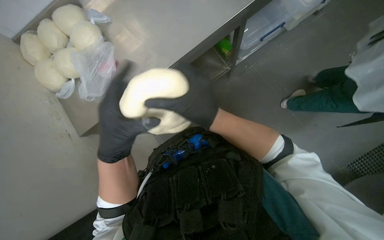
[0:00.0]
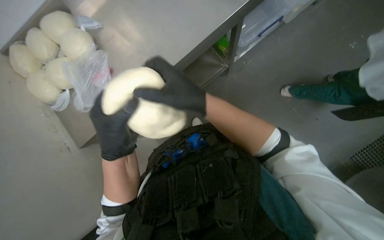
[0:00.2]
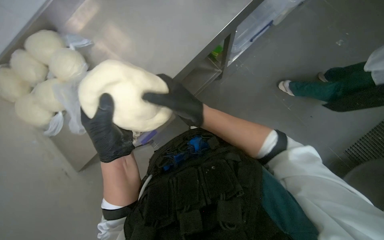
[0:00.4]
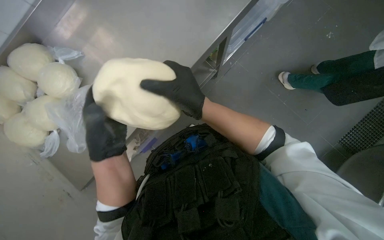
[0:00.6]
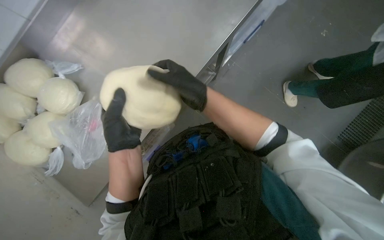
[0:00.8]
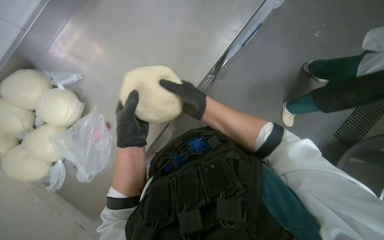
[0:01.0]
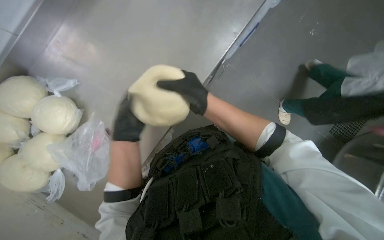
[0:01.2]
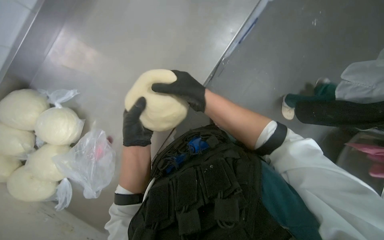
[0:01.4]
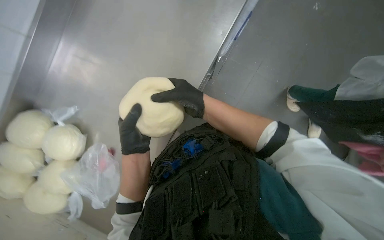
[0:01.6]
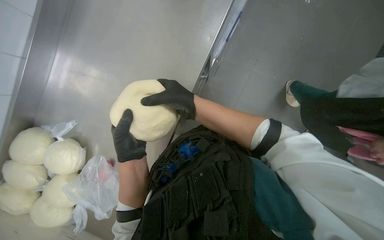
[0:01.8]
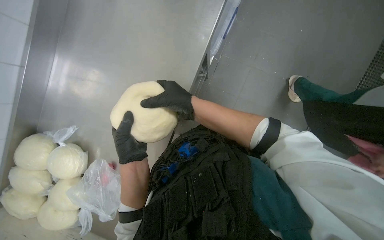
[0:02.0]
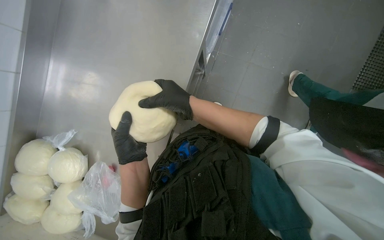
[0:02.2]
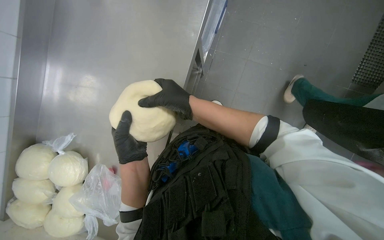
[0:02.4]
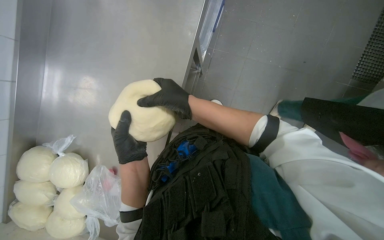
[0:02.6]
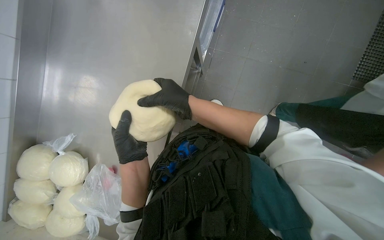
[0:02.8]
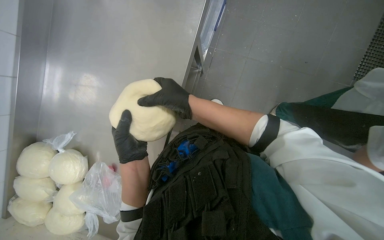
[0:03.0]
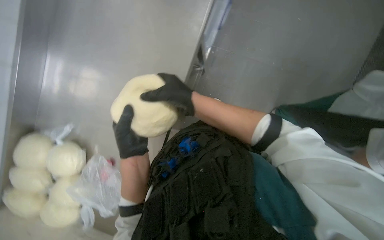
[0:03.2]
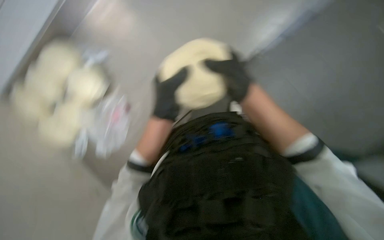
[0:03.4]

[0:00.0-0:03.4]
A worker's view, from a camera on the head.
Job: preparing food.
The whole recording: Wrapping dough in plastic. The worker tears off plastic wrap and wraps a ball of dough.
0:00.0 to 0:01.6: The left hand moves farther from the camera, approximately 10 cm.

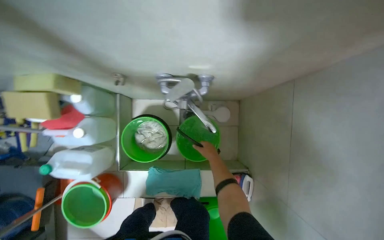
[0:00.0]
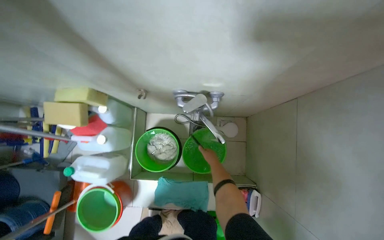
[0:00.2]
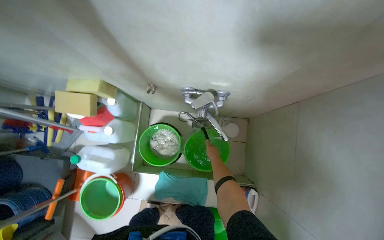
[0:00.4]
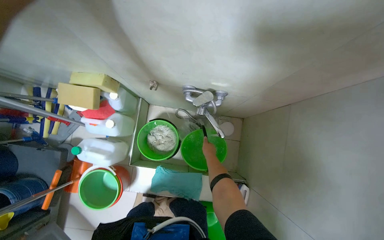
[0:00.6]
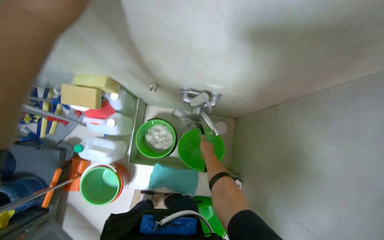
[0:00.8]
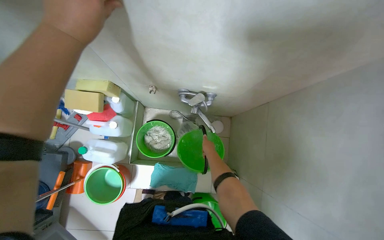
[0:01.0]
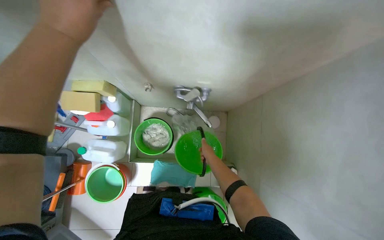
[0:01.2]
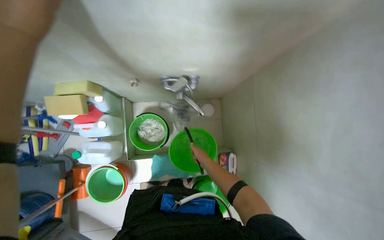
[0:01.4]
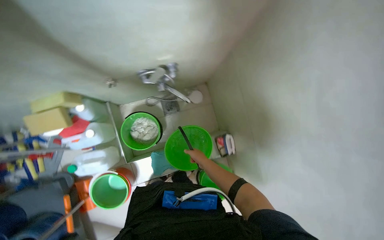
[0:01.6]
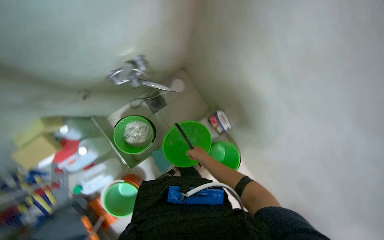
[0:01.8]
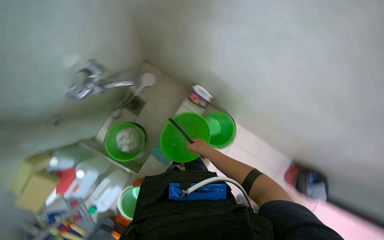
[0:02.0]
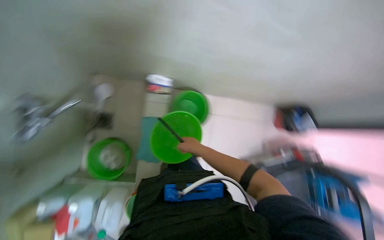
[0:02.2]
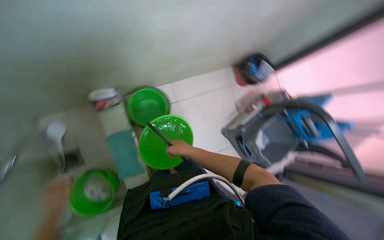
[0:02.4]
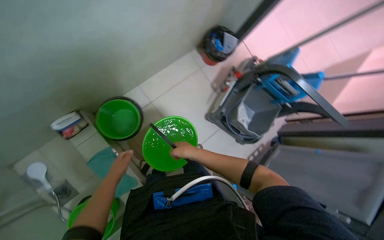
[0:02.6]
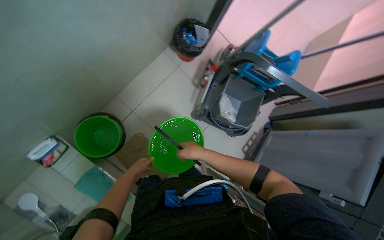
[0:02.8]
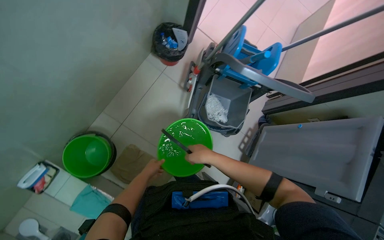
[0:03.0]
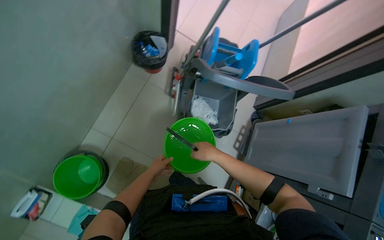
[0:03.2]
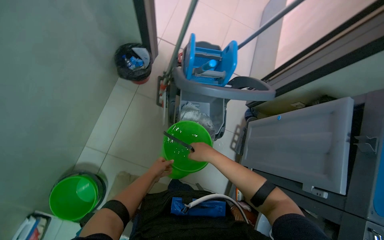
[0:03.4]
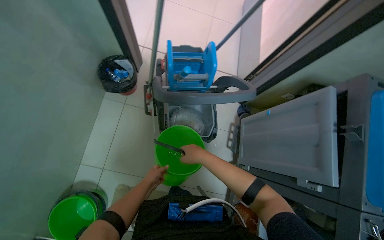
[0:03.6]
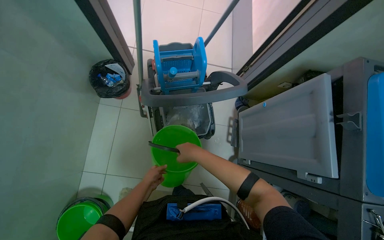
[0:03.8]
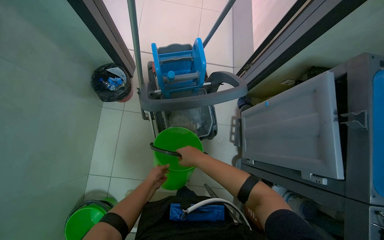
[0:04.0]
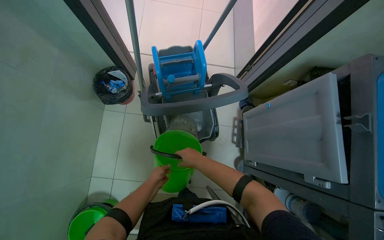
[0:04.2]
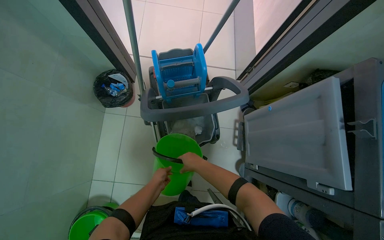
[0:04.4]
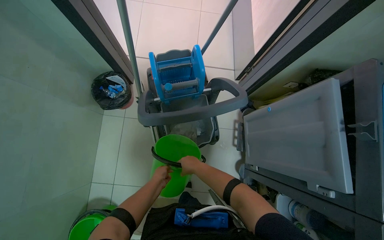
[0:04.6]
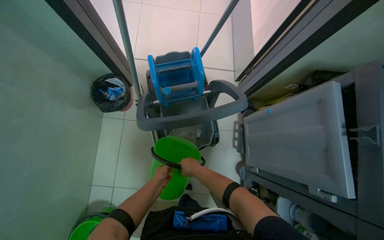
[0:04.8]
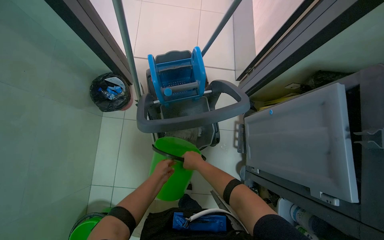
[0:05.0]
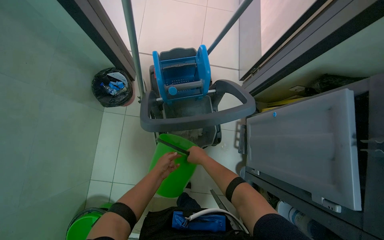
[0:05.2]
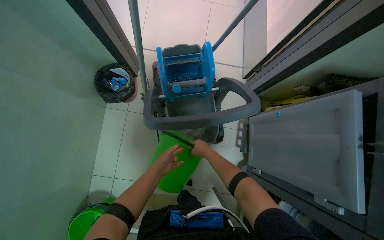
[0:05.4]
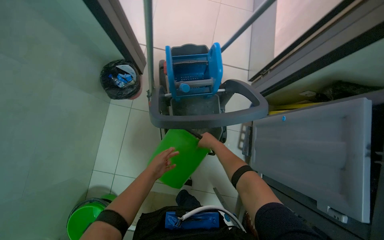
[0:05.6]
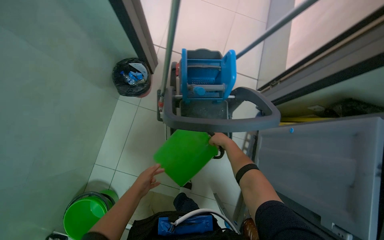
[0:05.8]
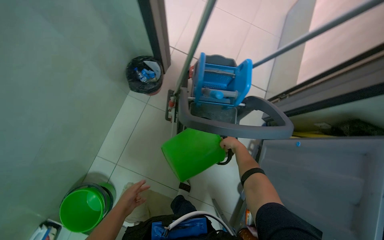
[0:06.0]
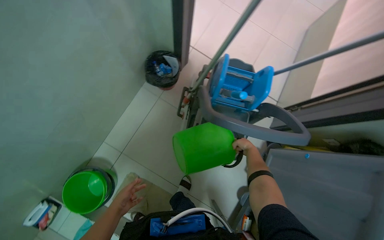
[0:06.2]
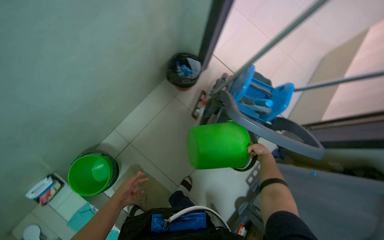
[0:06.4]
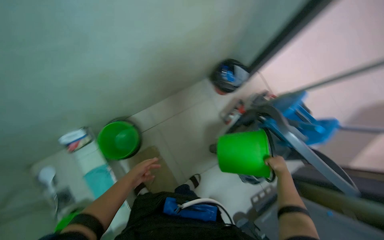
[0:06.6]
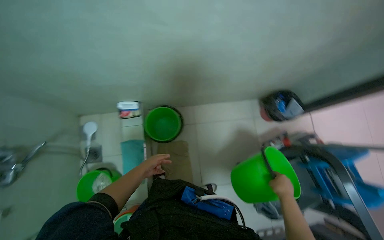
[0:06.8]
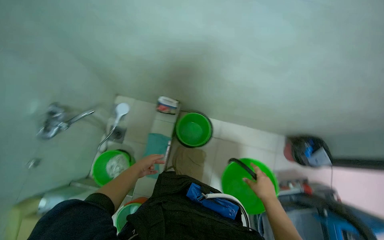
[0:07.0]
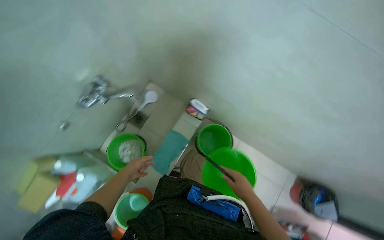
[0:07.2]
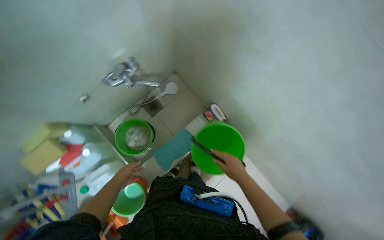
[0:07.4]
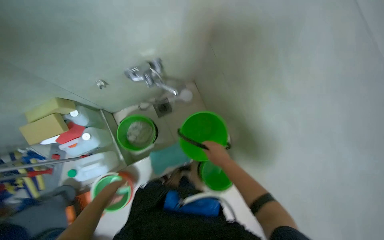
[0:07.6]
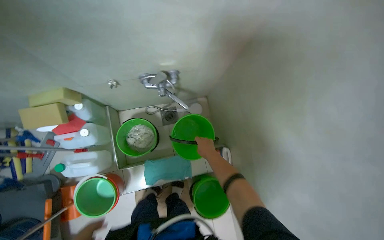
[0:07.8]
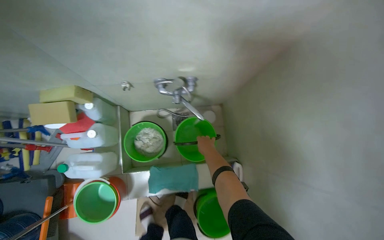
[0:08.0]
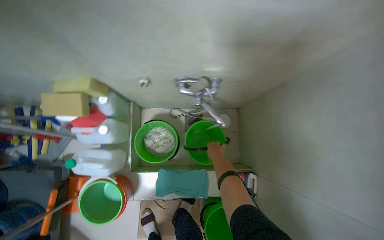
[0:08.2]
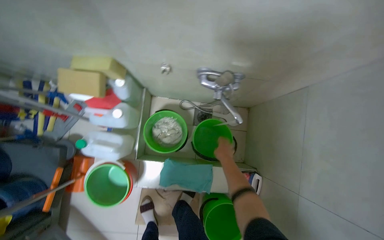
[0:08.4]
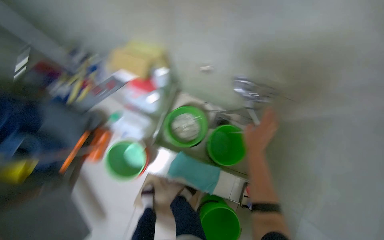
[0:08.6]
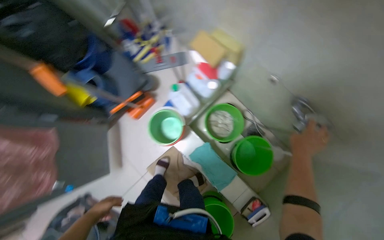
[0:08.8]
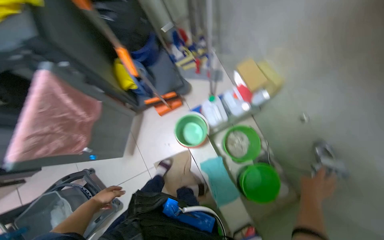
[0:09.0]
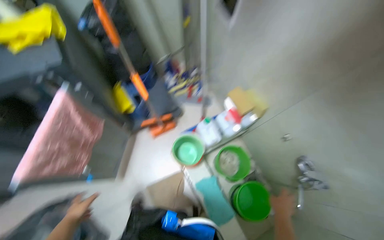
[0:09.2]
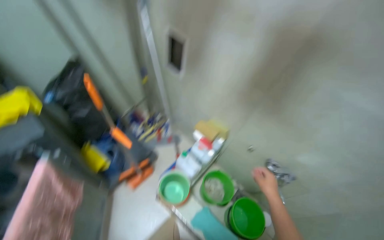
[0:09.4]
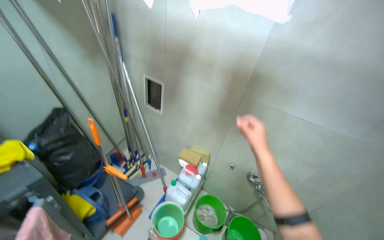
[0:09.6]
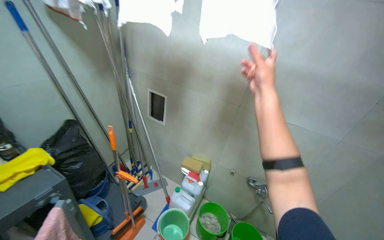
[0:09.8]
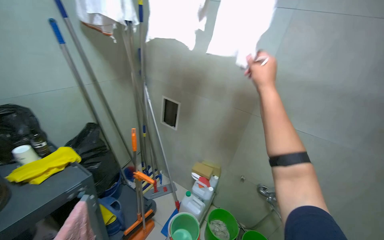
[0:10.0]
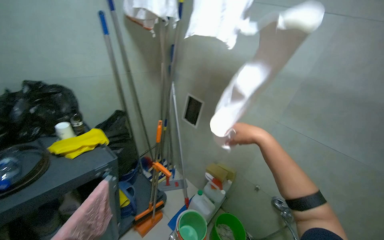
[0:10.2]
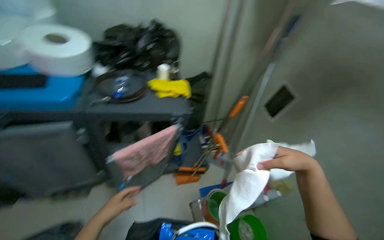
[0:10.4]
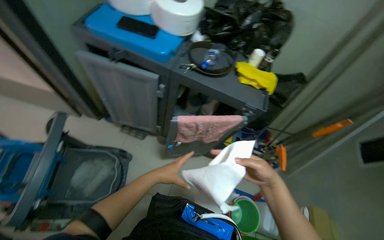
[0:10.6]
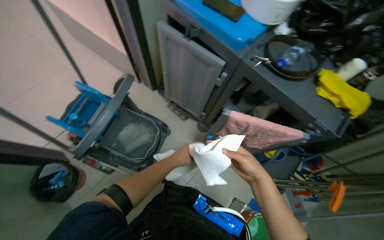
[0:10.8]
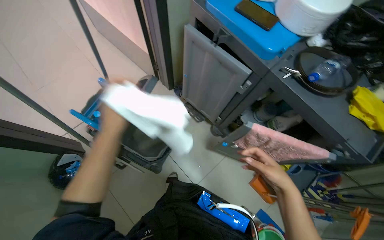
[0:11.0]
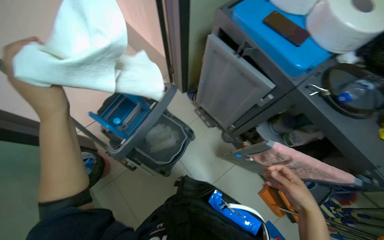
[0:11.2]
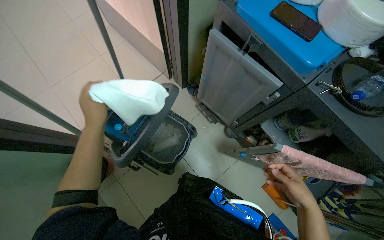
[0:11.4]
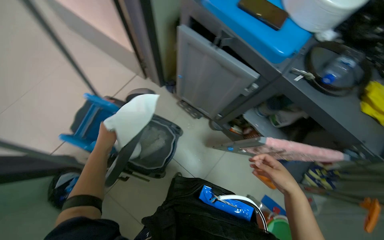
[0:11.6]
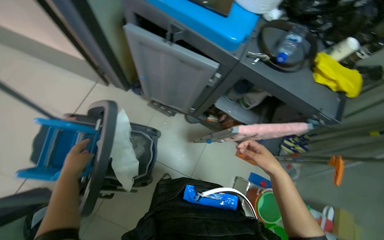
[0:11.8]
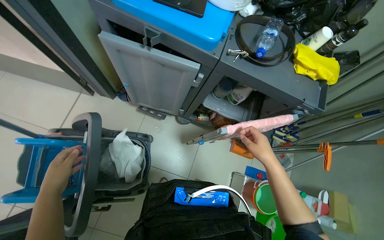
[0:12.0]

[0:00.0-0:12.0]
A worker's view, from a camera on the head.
Job: preparing cleaning supplies.
The whole recording: Preparing cleaning cart and mop. The worker fills buckets with water, organizes cloths, and assembles the mop on the cleaning cart.
0:01.6 to 0:03.0: The head travels approximately 90 cm. The view tips downward by roughly 20 degrees. The scene rotates counterclockwise by approximately 125 degrees.
0:03.0 to 0:04.4: The scene turns some 30 degrees counterclockwise in the picture. The right hand is displaced farther from the camera by some 15 cm.
0:04.4 to 0:06.0: The right hand is displaced up the picture by about 15 cm, while the left hand shifts approximately 15 cm to the left and nearer to the camera.
0:06.0 to 0:07.6: The wearer moves about 1 m. The head rotates approximately 130 degrees to the left. The view tips upward by about 15 degrees.
0:07.6 to 0:09.0: The head rotates approximately 90 degrees to the left.
0:09.0 to 0:10.4: The wearer moves some 60 cm. The view tilts roughly 40 degrees upward.
0:10.4 to 0:12.0: The head rotates about 35 degrees to the left. The view tips downward by approximately 20 degrees.

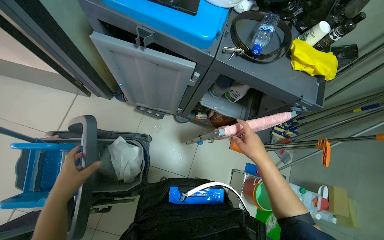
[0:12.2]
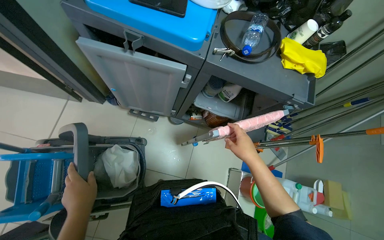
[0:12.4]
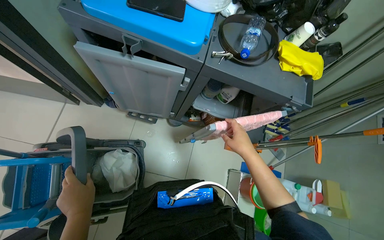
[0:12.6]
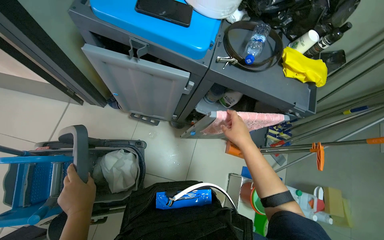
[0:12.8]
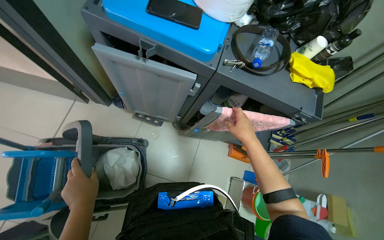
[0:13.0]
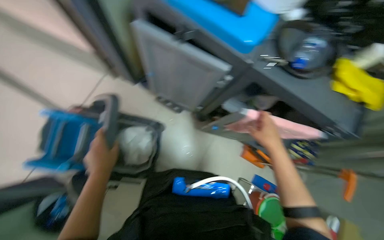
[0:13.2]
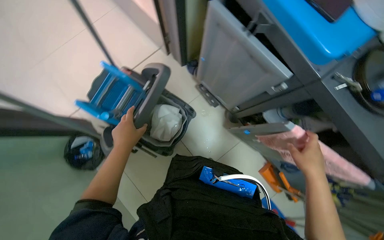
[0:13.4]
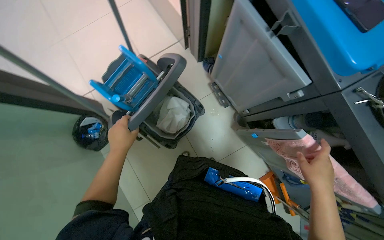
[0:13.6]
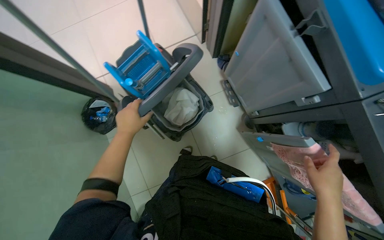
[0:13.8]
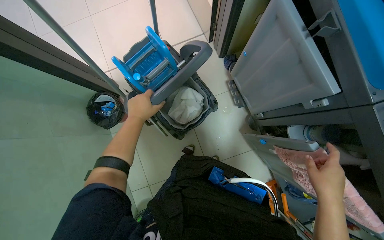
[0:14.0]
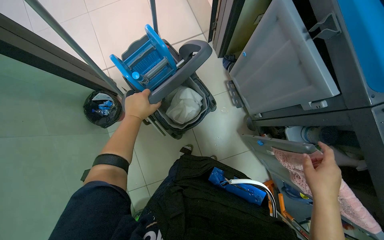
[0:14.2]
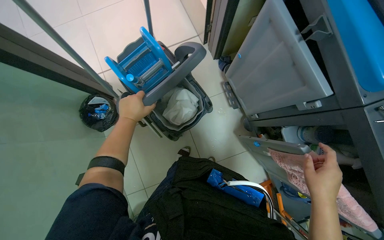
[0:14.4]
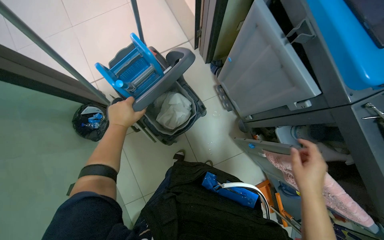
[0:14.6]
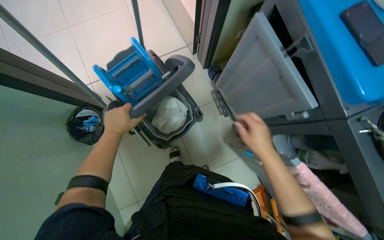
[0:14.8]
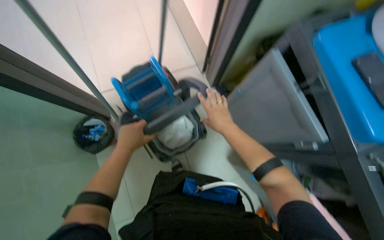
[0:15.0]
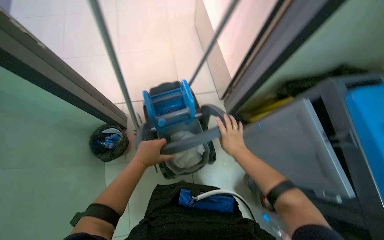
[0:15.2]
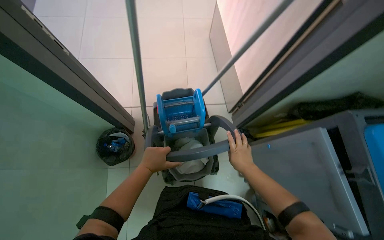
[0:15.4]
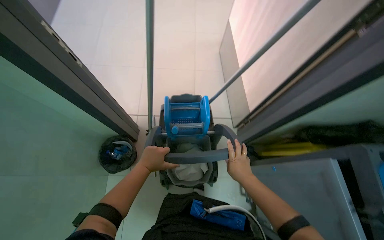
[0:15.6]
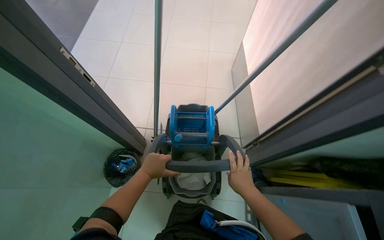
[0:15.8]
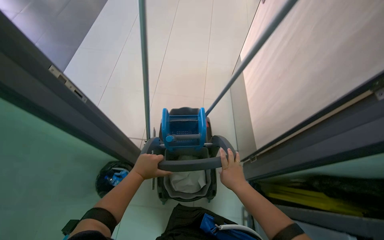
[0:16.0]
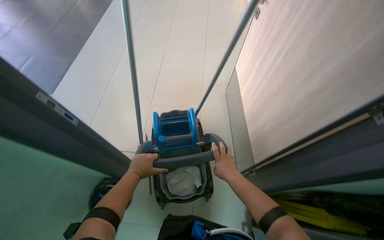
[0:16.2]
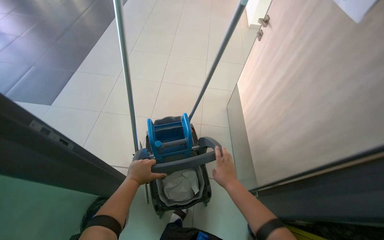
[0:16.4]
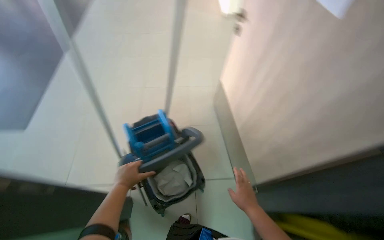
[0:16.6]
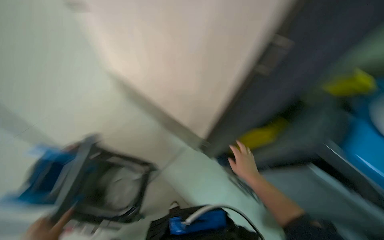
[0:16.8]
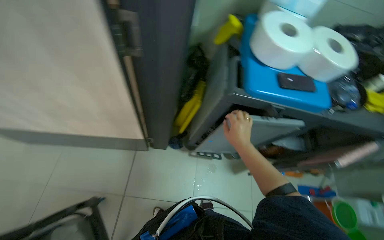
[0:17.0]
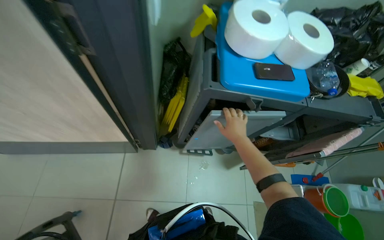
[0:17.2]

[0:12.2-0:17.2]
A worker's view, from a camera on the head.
Job: preparing cleaning supplies.
The whole recording: Preparing cleaning cart and mop. The worker fills buckets with water, organizes cloths, and assembles the mop on the cleaning cart.
0:12.2 to 0:13.8: The head turns to the left by about 50 degrees.
0:13.8 to 0:15.6: The view tips upward by approximately 15 degrees.
0:15.6 to 0:17.2: The wearer looks some 45 degrees further to the right.
